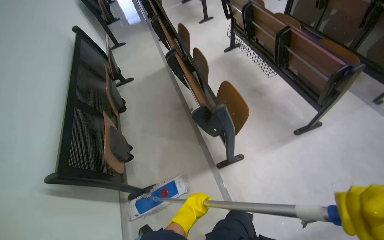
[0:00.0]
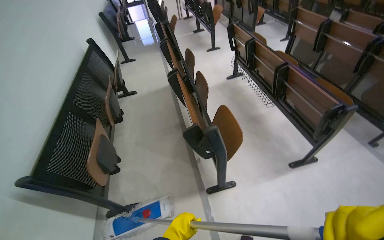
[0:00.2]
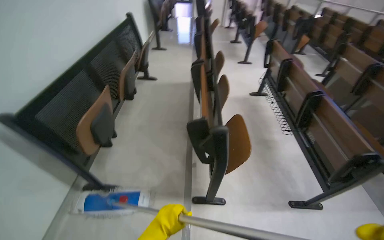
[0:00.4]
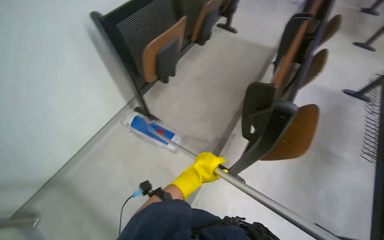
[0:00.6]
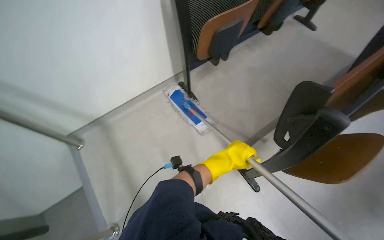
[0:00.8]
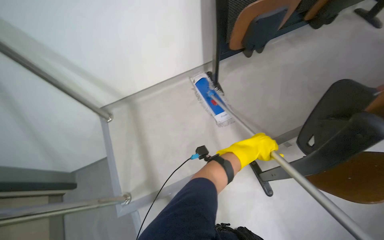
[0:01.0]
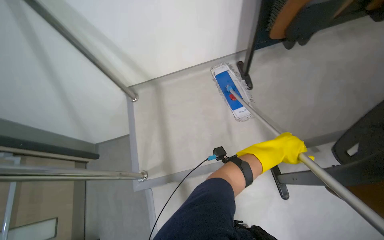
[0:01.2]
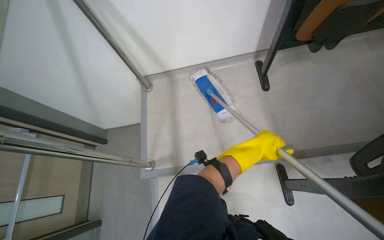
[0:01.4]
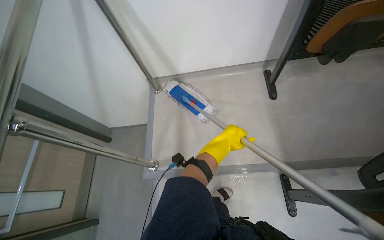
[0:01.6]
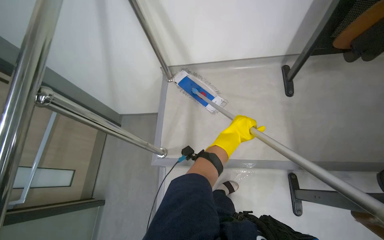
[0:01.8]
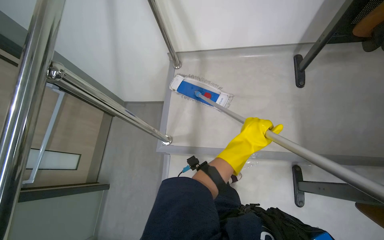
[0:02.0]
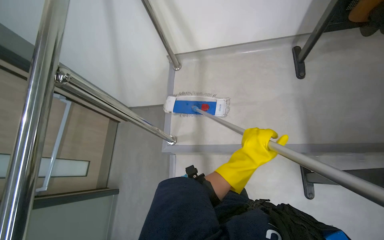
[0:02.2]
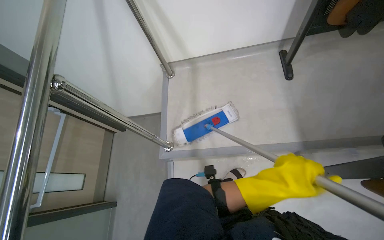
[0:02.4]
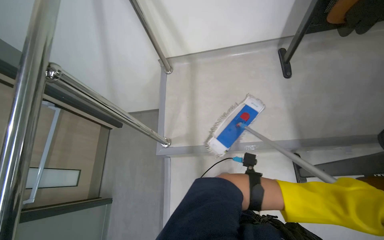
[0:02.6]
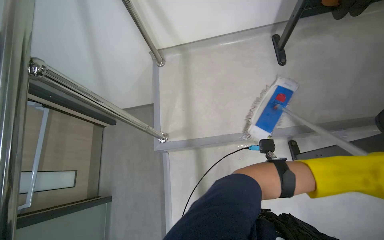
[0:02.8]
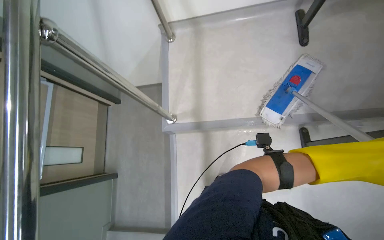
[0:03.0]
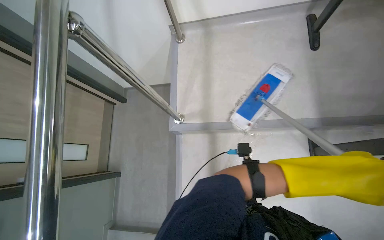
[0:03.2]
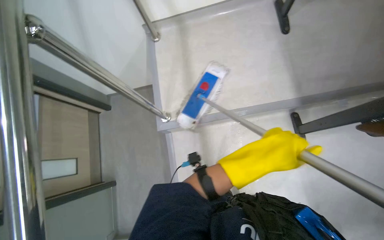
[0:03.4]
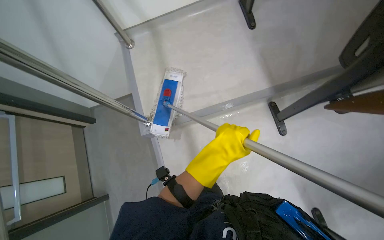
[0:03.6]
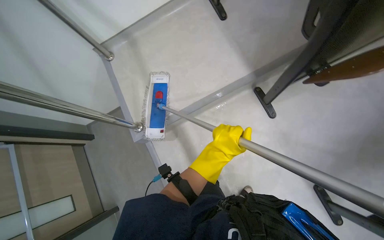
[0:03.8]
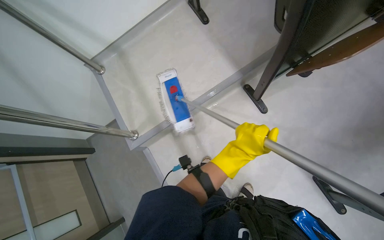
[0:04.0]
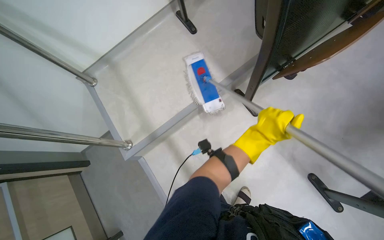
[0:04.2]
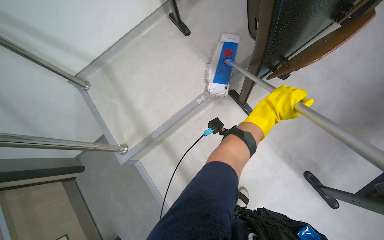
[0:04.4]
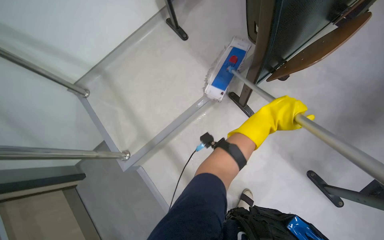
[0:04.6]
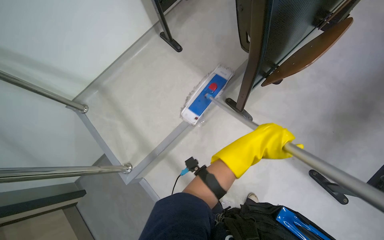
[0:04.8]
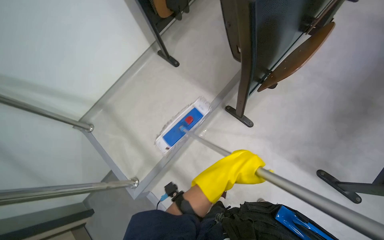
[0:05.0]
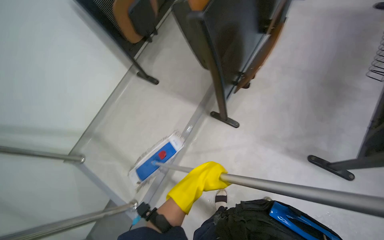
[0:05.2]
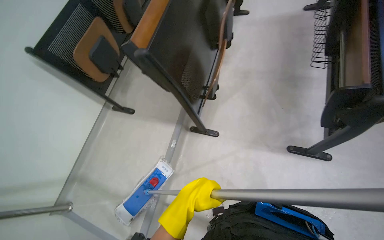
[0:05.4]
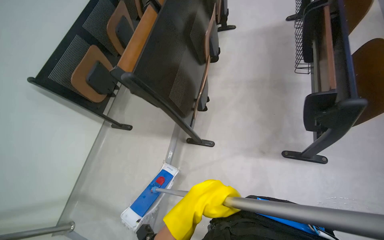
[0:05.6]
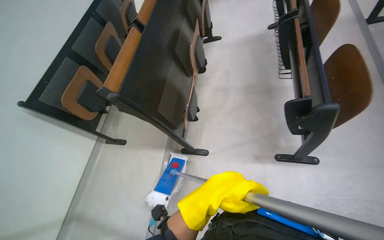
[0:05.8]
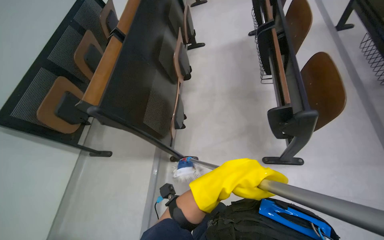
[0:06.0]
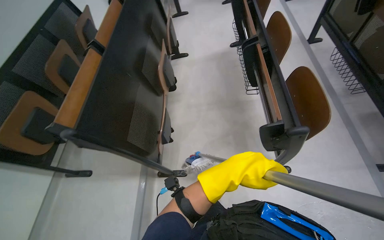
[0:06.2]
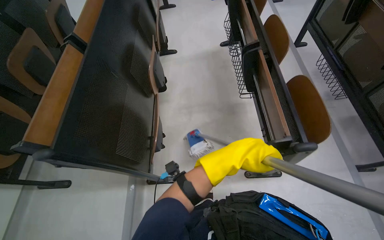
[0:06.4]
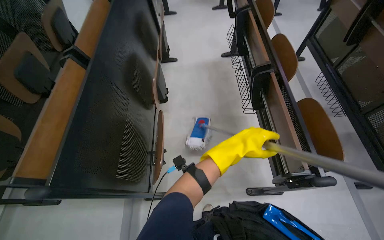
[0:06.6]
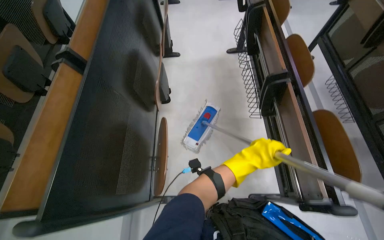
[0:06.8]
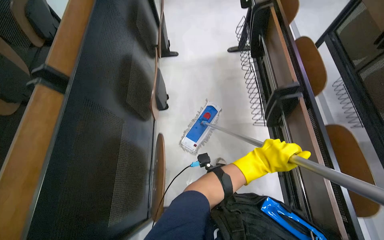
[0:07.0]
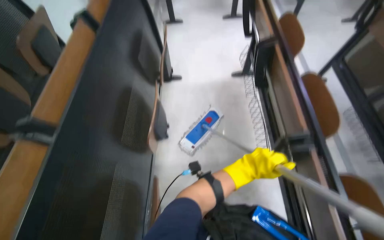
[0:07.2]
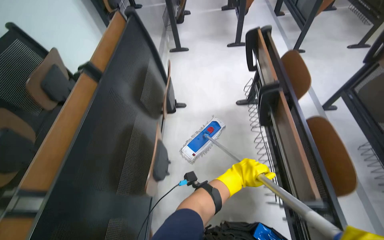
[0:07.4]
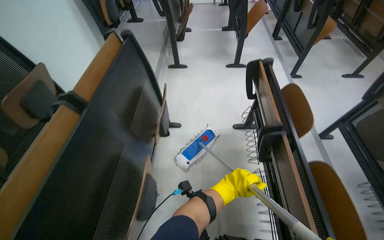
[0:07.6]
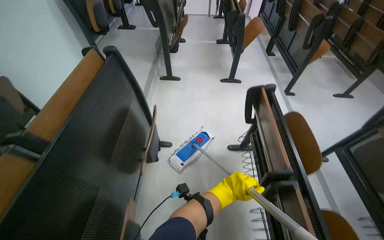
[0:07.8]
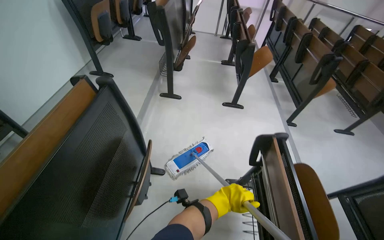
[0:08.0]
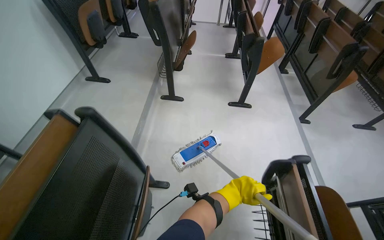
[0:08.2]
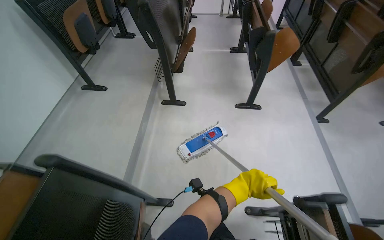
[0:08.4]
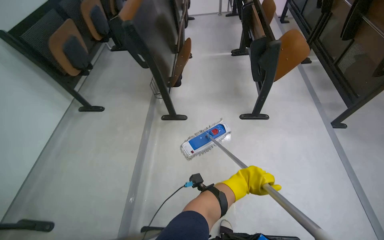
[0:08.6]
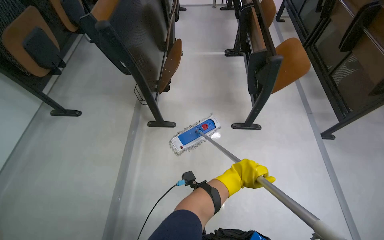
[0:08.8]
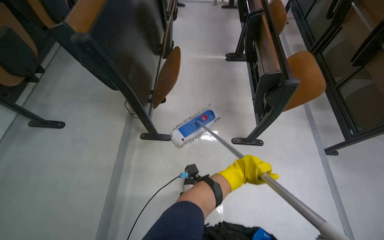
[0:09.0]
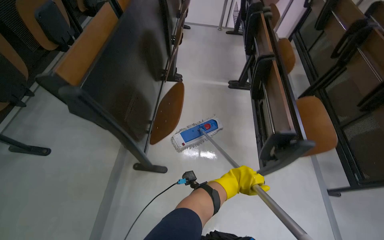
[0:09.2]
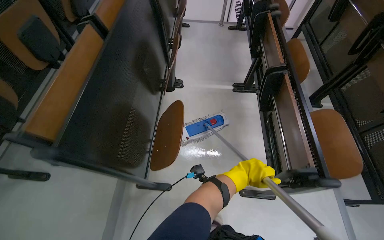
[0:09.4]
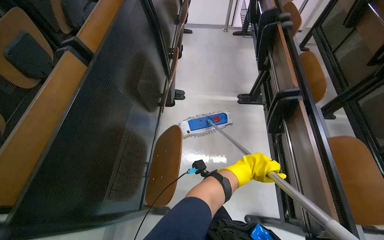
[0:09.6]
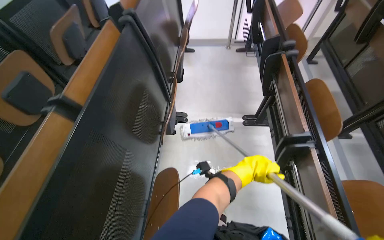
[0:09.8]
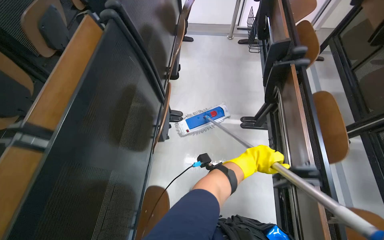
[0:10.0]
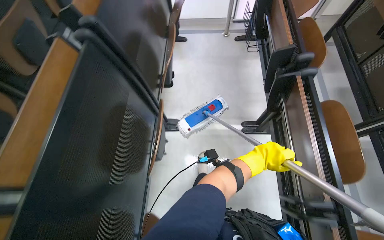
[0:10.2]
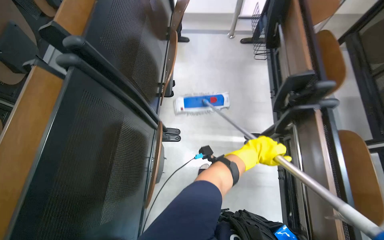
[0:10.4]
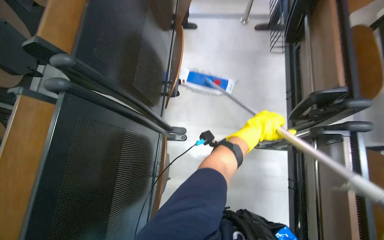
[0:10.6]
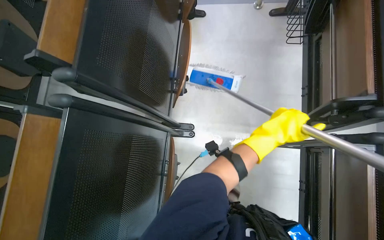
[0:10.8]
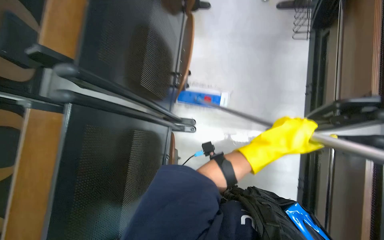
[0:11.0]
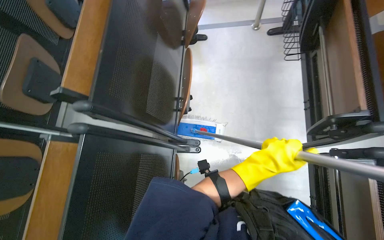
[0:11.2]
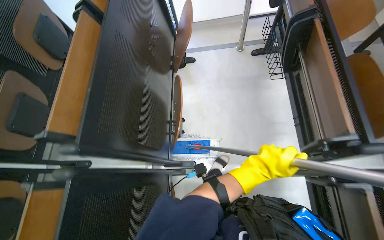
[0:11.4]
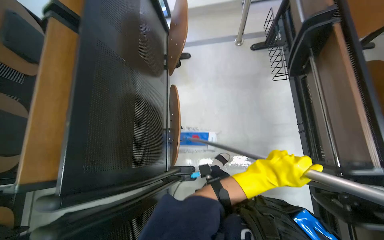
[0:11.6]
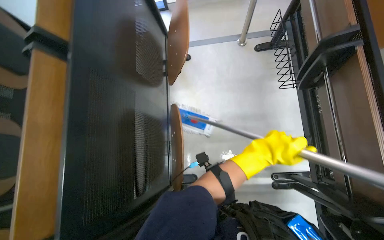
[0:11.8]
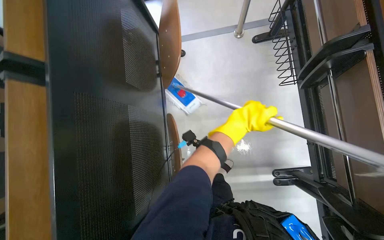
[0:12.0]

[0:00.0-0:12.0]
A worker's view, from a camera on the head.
Job: mopping floor.
The whole recording: Mopping lecture hall floor. The worker mops the floor of the lecture hall, moving chairs and re-wetting the mop as needed.
0.0 to 1.6 s: The head turns to the left by some 110 degrees. The view tilts some 15 degrees downward.
1.6 to 3.0 s: The view tips downward by roughly 15 degrees. The left hand moves nearer to the camera and to the right, approximately 25 cm.
3.0 to 4.4 s: The scene turns approximately 35 degrees counterclockwise in the picture.
4.4 to 6.0 s: The view tips upward by some 25 degrees. The scene turns about 50 degrees counterclockwise in the picture.
6.0 to 7.6 s: The camera is carried roughly 1 m.
7.6 to 9.0 s: The wearer moves roughly 1.5 m.
9.0 to 10.4 s: The head travels about 1.5 m.
10.4 to 12.0 s: The camera is carried approximately 70 cm. The wearer looks roughly 15 degrees further downward.

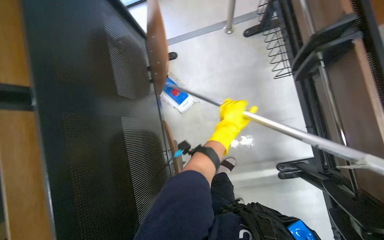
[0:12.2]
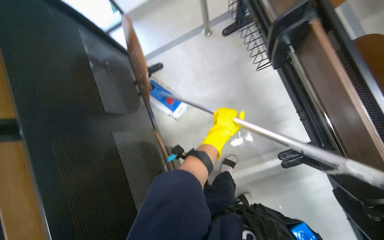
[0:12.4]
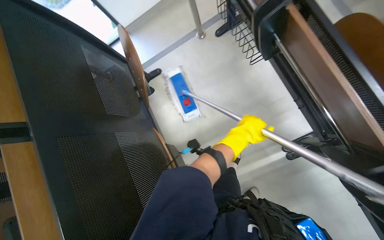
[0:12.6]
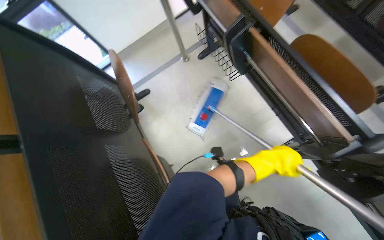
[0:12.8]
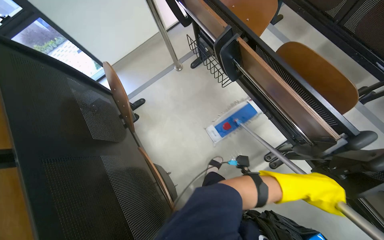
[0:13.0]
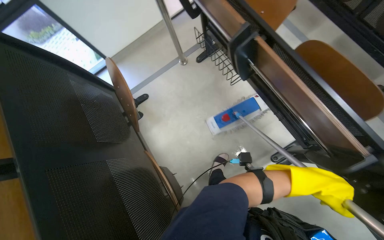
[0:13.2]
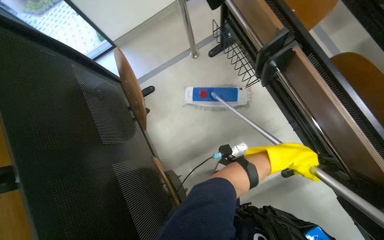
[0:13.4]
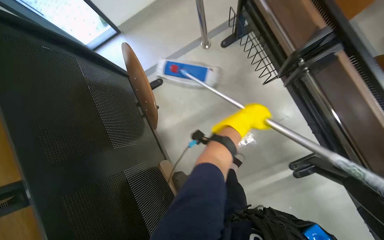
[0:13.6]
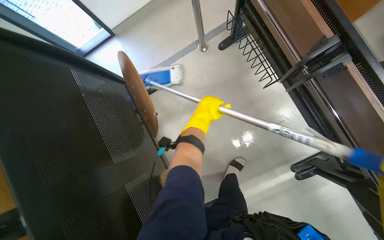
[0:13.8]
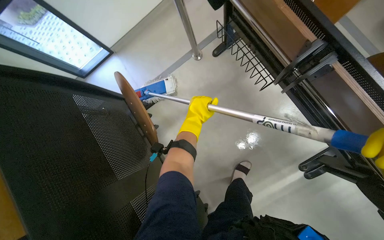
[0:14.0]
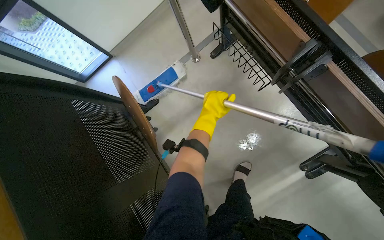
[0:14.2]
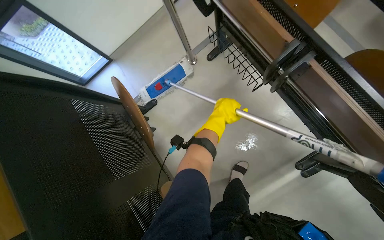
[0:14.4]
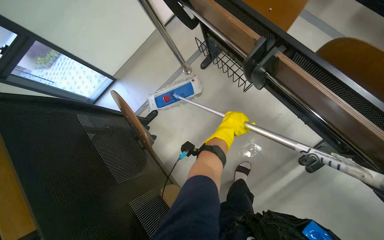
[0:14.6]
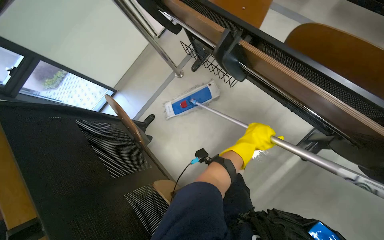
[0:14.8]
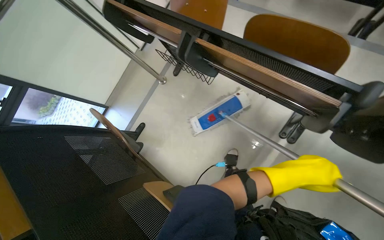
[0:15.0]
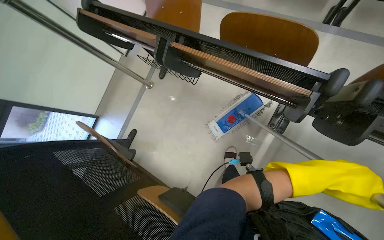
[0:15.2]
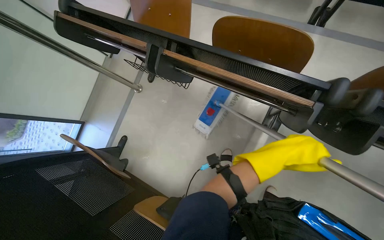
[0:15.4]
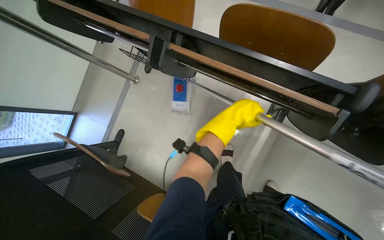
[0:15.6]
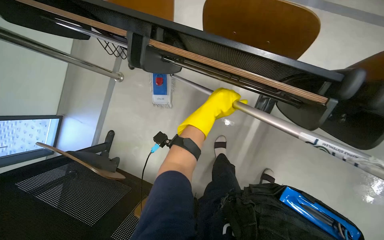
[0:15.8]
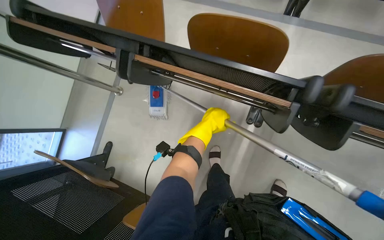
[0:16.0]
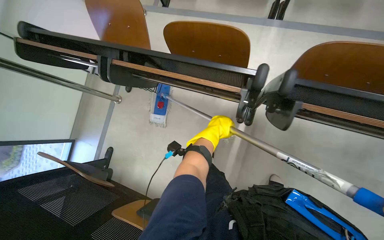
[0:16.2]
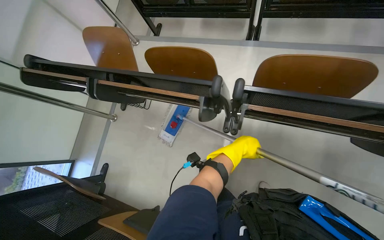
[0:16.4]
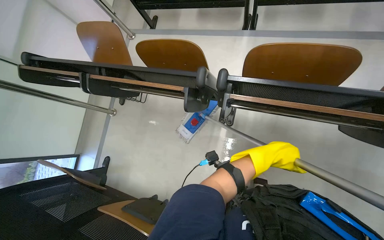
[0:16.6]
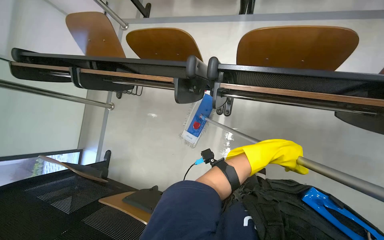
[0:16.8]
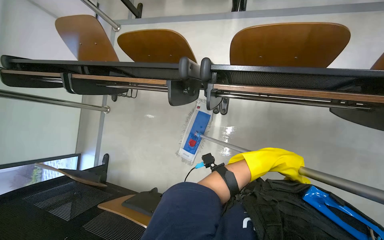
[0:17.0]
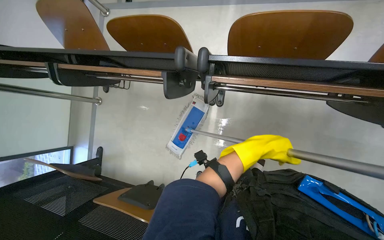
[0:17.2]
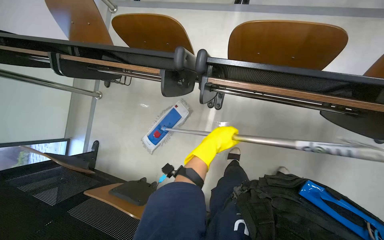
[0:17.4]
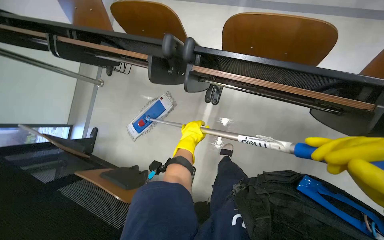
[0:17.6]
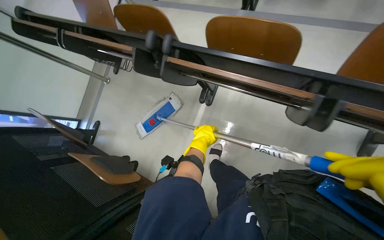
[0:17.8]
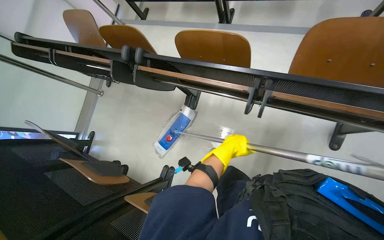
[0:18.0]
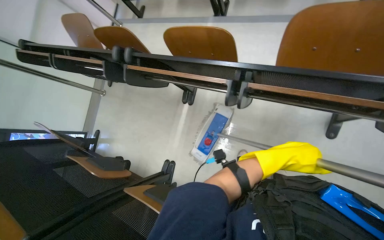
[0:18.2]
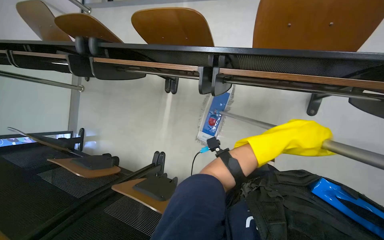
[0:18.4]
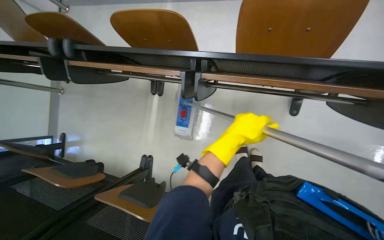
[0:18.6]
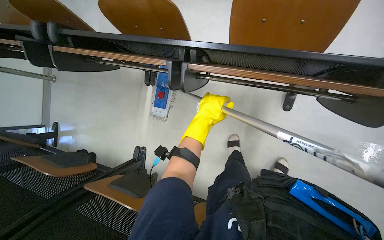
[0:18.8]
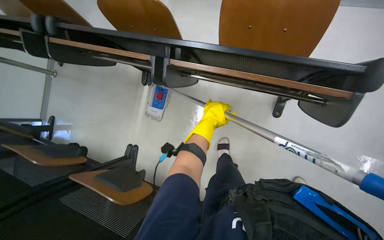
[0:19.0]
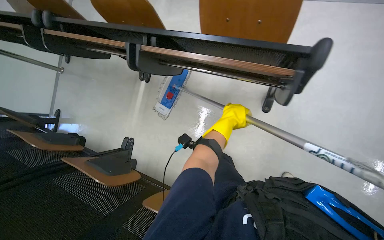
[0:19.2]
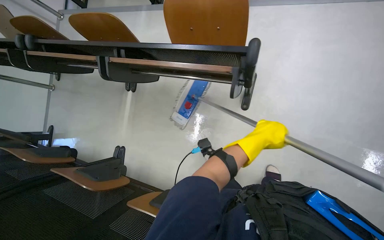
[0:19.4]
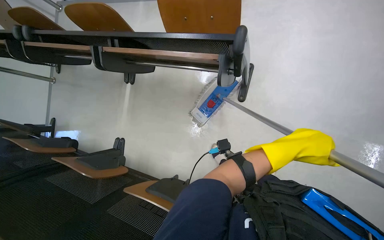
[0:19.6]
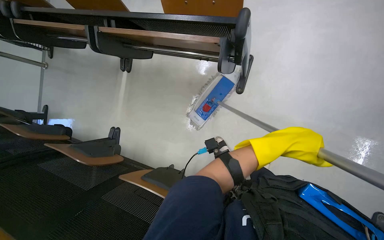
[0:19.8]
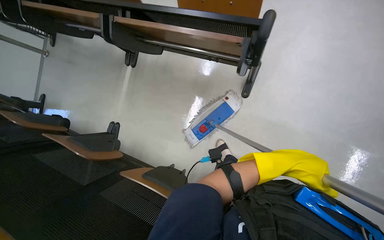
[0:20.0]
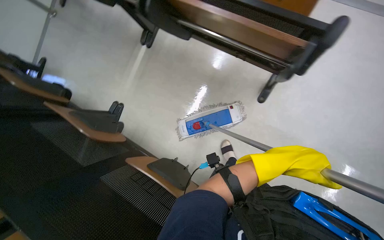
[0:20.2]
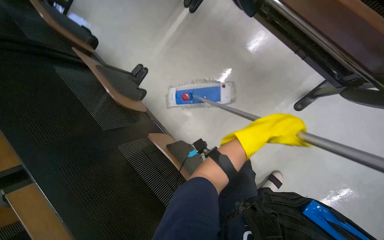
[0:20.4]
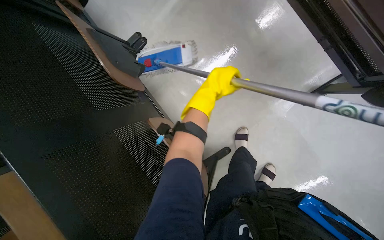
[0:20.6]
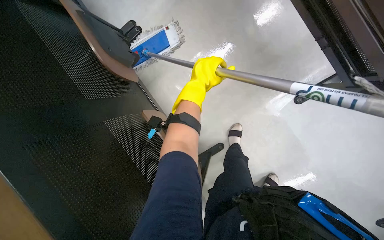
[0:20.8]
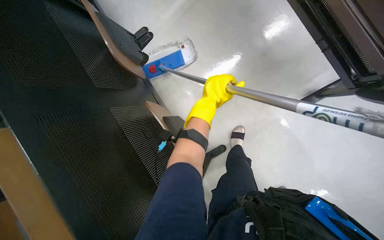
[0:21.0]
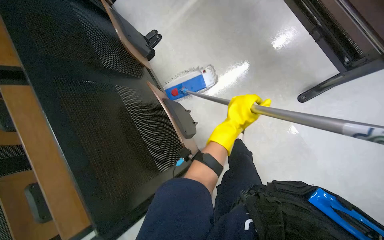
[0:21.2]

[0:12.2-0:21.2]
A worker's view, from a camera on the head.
Job: mopping floor.
The whole recording: Mopping lecture hall floor. The worker mops the floor of the lecture hall, moving chairs and re-wetting the mop as needed.
13.8 to 15.2 s: The camera travels about 40 cm. The wearer looks roughly 15 degrees further upward. The scene turns about 30 degrees counterclockwise in the picture.
15.2 to 16.6 s: The left hand reaches about 25 cm to the left, then returns.
16.6 to 18.2 s: The head travels to the right, roughly 60 cm.
18.2 to 19.8 s: The wearer moves to the right, roughly 50 cm.
19.8 to 21.2 s: The head travels approximately 60 cm.
